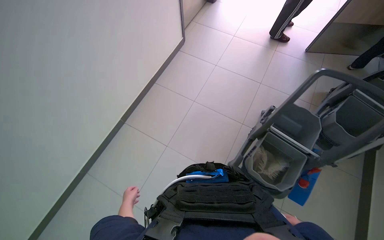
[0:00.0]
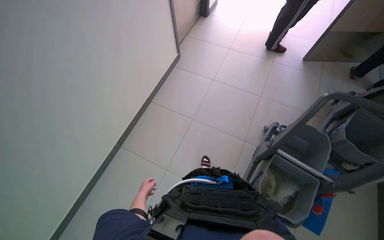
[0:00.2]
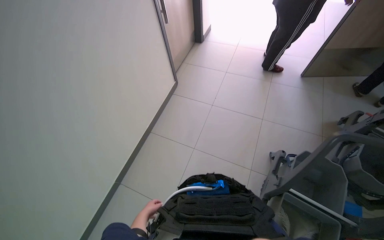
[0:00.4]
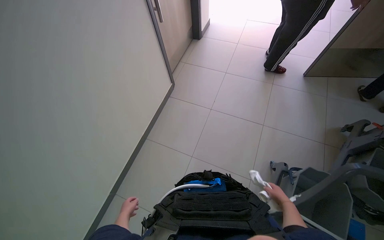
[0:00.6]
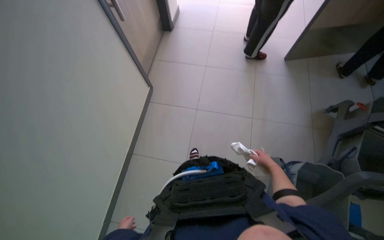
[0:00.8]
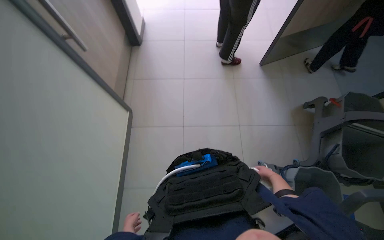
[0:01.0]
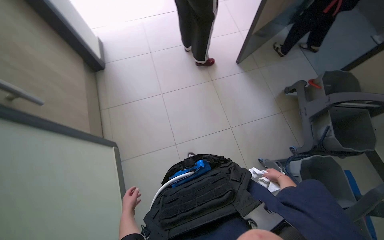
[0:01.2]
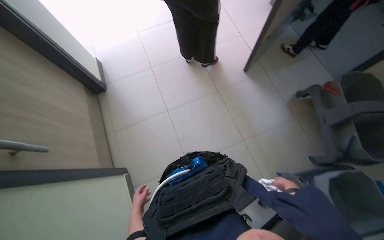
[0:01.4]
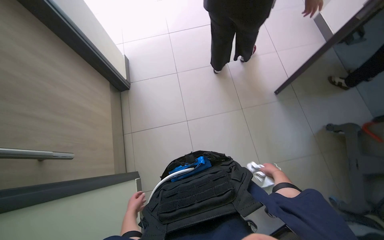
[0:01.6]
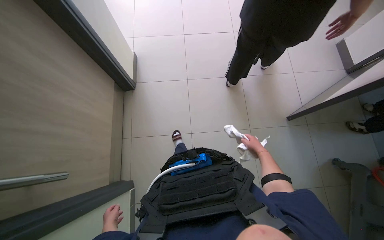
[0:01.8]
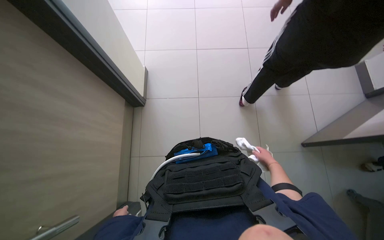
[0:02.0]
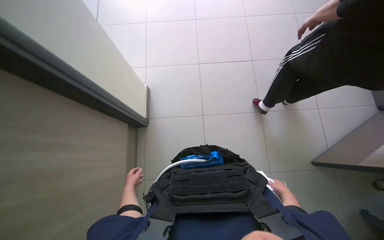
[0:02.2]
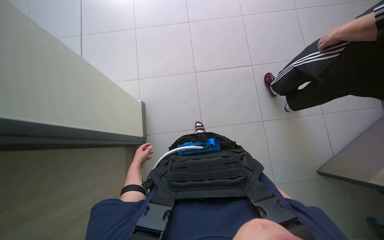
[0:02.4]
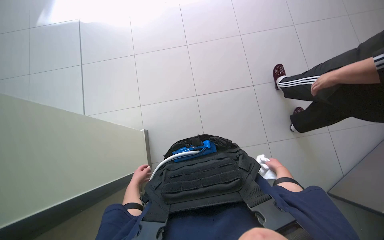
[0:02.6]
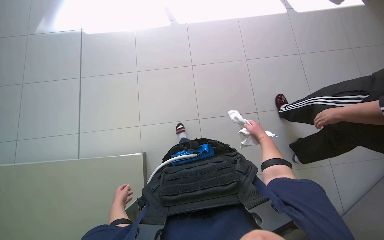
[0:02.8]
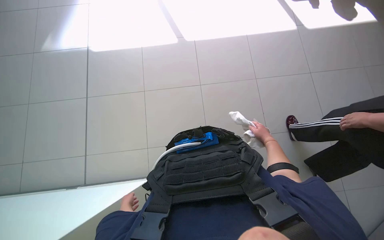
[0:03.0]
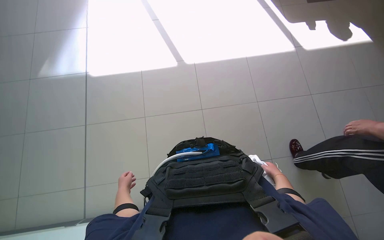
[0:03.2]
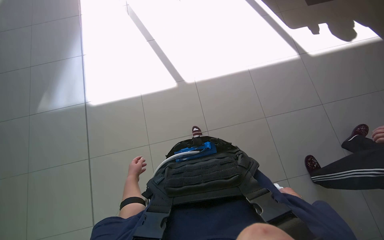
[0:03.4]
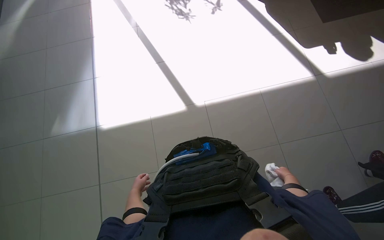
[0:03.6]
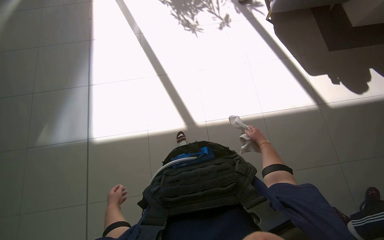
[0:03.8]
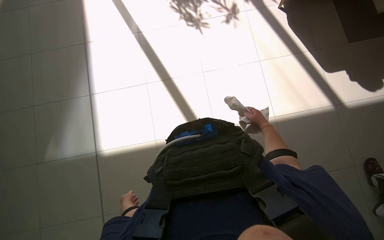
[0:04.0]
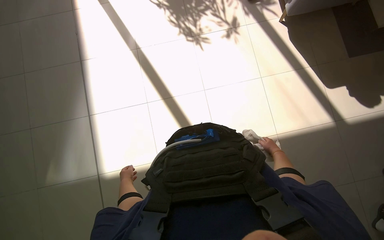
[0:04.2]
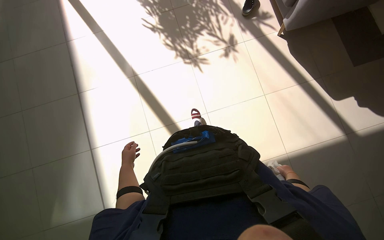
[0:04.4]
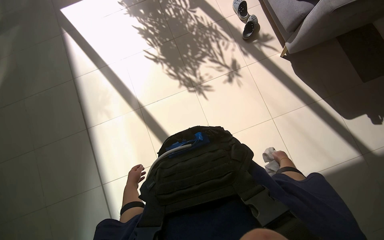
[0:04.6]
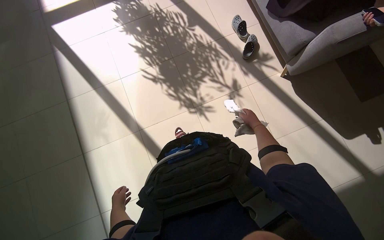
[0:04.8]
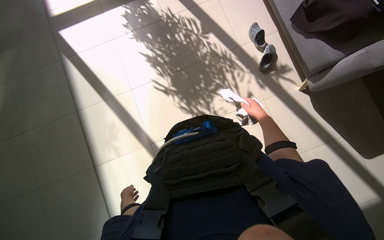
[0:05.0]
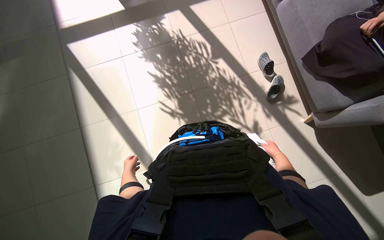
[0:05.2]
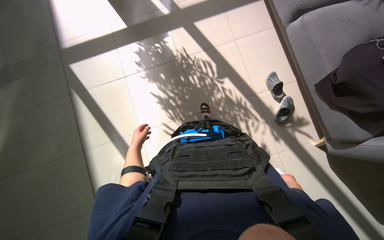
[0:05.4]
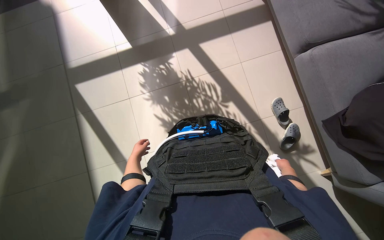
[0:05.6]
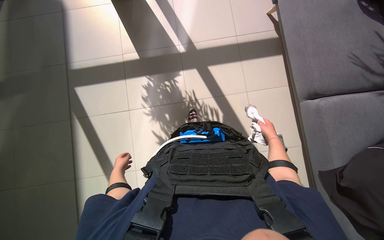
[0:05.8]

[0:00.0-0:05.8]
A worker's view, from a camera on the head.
Job: wiping surfaces.
The whole recording: Wiping brown panel. The worker wipes a brown panel with a white cloth.
0:00.0 to 0:01.4: The camera is carried approximately 1 m. The head turns to the right by approximately 45 degrees.
0:01.4 to 0:02.8: The left hand goes approximately 15 cm to the left, and reaches some 35 cm up the picture, then returns.
0:02.8 to 0:04.4: The camera is carried roughly 40 cm. The view tips upward by some 20 degrees.
0:04.4 to 0:05.8: The head travels about 2 m.

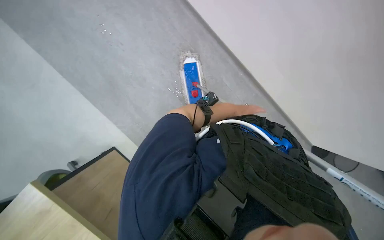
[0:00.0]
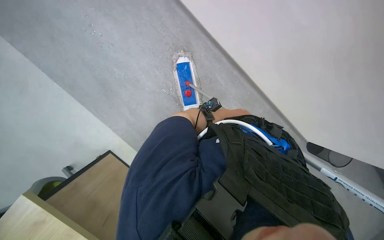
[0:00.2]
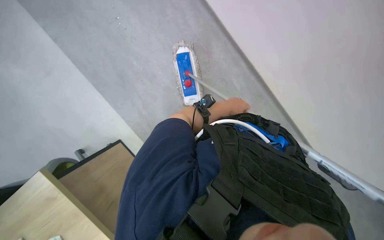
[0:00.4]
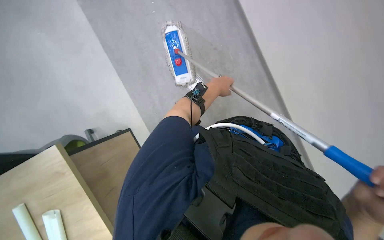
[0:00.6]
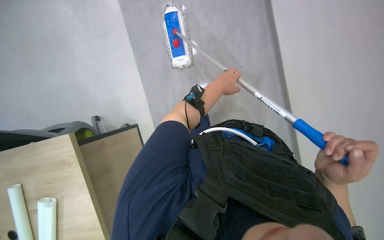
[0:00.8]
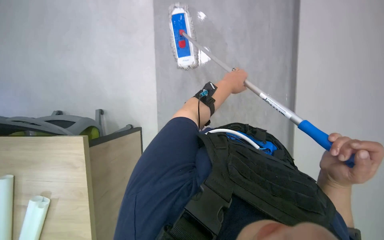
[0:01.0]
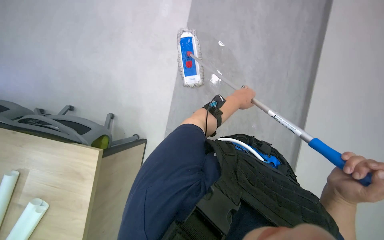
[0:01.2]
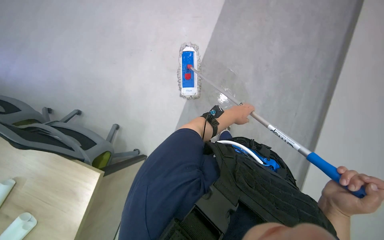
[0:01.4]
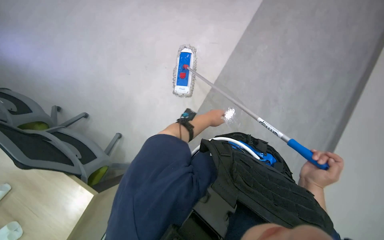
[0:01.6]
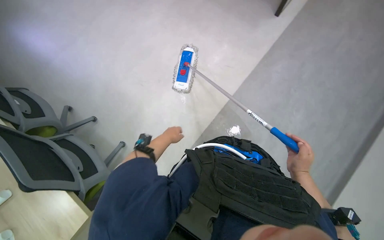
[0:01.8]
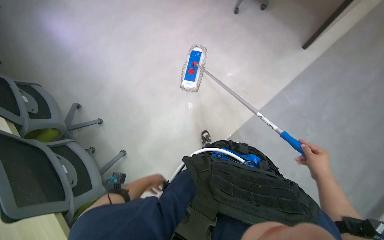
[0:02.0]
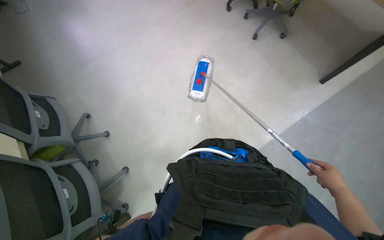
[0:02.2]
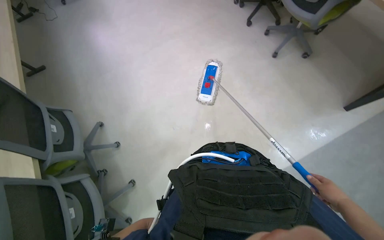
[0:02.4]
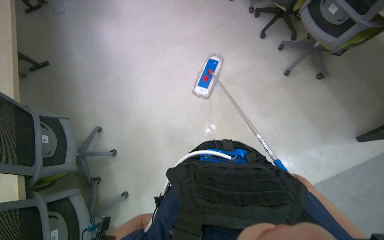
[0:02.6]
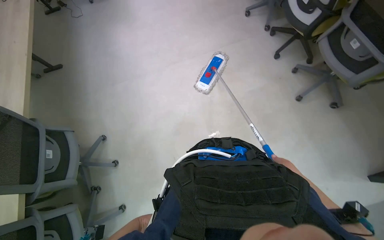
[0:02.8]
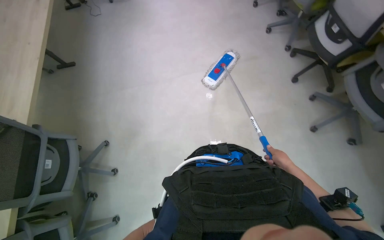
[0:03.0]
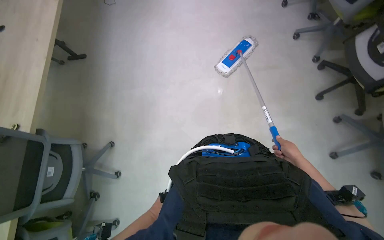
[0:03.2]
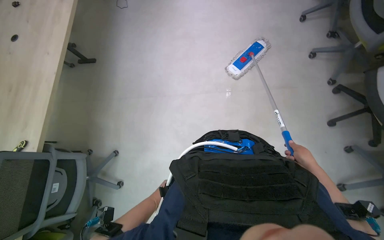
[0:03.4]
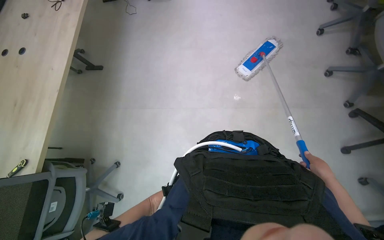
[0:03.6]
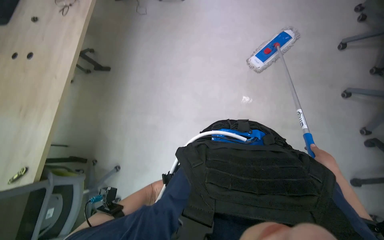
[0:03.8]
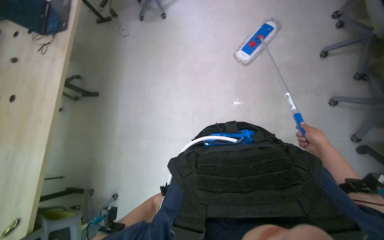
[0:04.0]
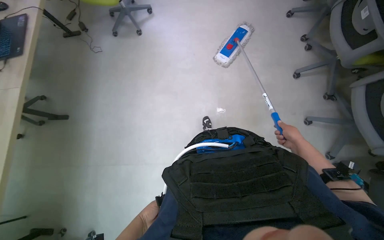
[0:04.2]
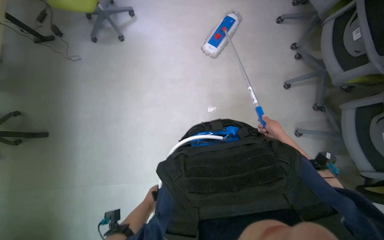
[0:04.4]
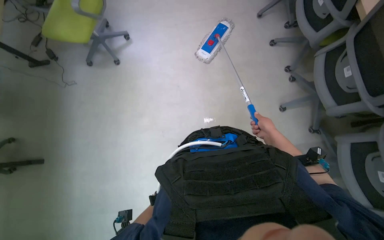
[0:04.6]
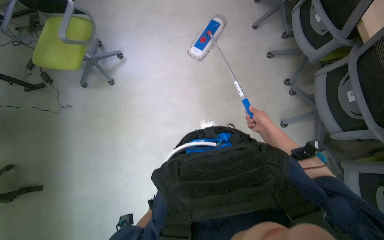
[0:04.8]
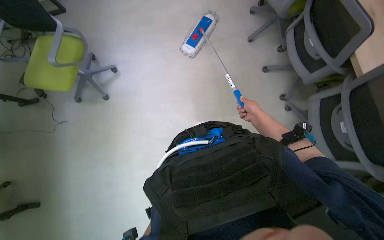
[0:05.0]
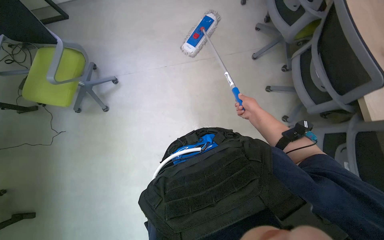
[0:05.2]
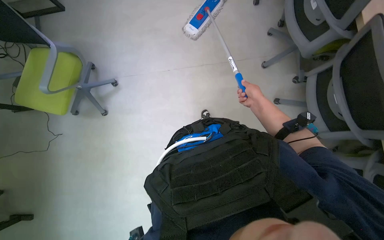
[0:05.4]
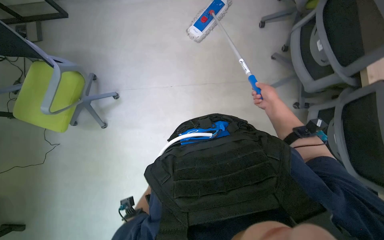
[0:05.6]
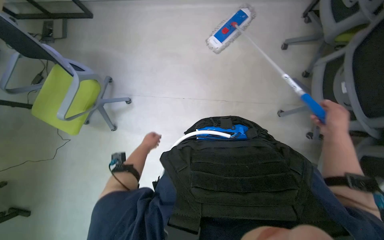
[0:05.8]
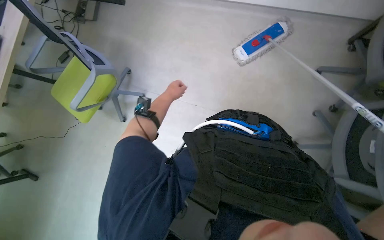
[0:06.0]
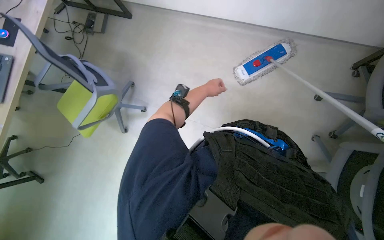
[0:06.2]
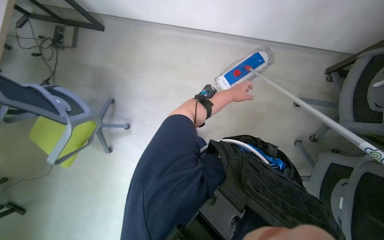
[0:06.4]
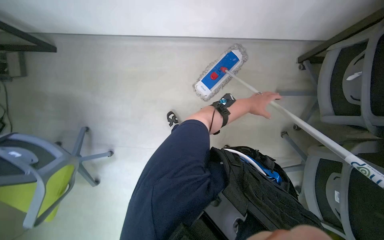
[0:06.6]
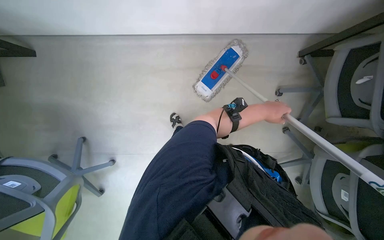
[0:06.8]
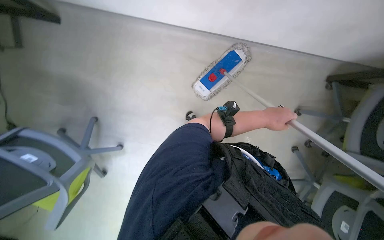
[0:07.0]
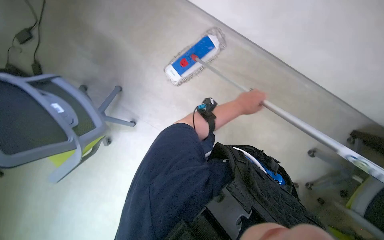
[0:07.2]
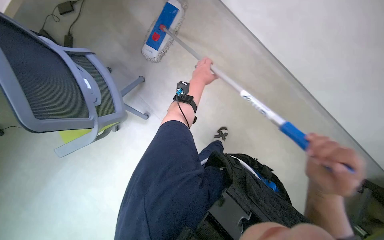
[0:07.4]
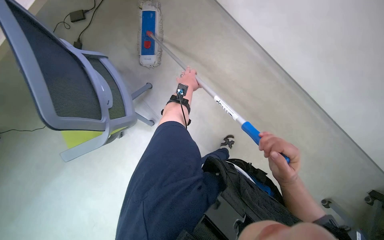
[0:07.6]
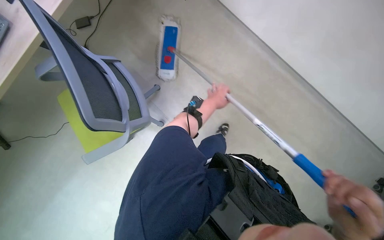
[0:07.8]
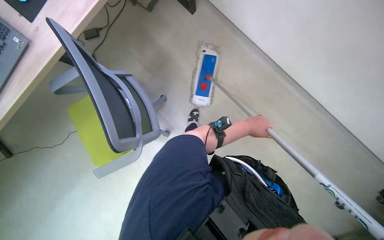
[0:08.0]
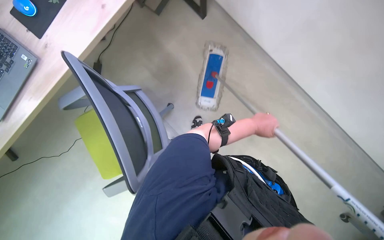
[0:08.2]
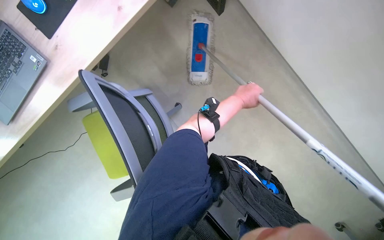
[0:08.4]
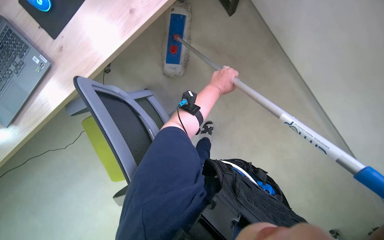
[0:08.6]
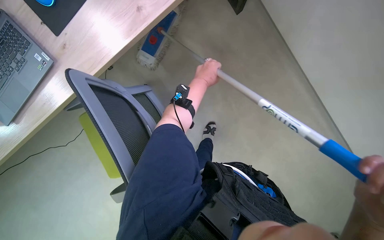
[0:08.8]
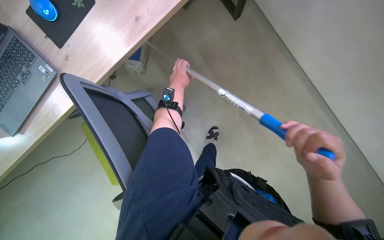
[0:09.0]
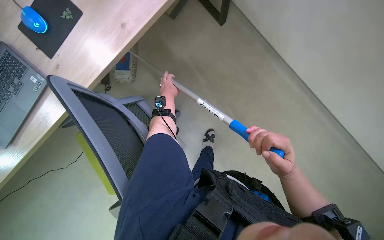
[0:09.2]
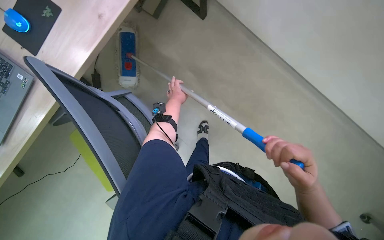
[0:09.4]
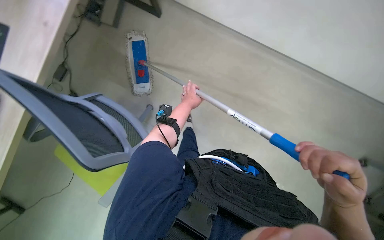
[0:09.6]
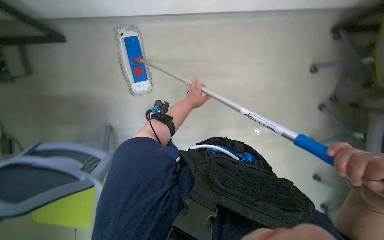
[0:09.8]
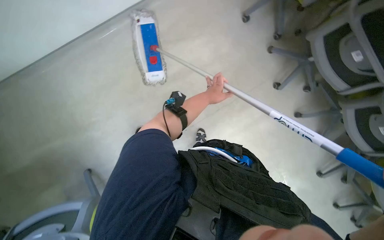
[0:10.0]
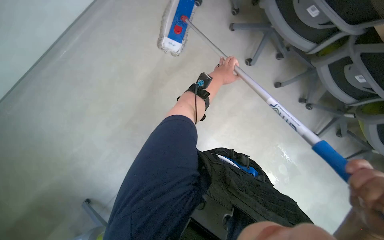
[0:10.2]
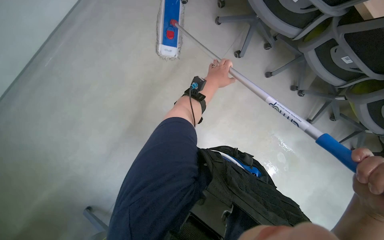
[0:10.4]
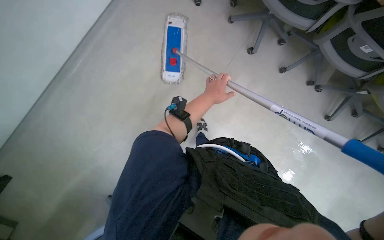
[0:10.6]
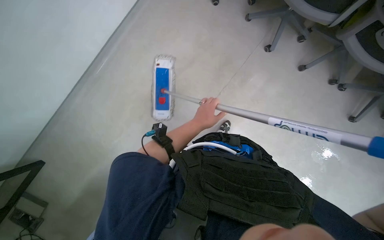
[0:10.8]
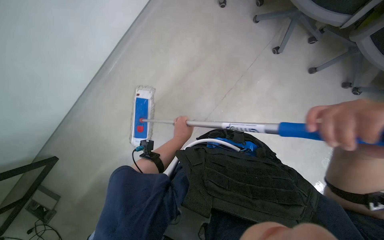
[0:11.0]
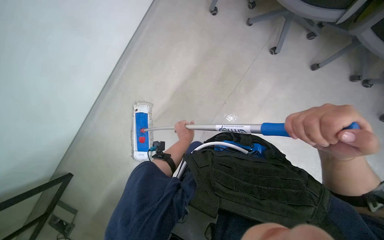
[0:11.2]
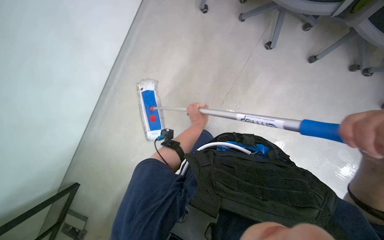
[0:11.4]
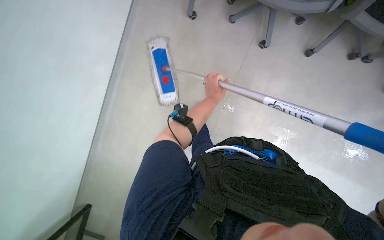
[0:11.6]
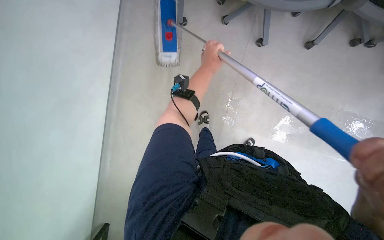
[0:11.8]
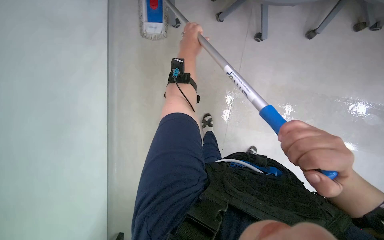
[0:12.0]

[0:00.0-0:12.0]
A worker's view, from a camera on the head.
Job: mopping floor.
The whole recording: Mopping office floor. The worker mops the office floor, moving chairs to access the area.
0:01.6 to 0:03.0: The head travels about 1 m. The wearer's head swings roughly 35 degrees to the left.
0:03.0 to 0:04.4: The wearer moves about 1.5 m.
0:04.4 to 0:06.0: The wearer moves roughly 1 m. The scene turns approximately 30 degrees clockwise in the picture.
0:06.0 to 0:07.6: The camera is carried approximately 80 cm. The view tilts roughly 15 degrees downward.
0:07.6 to 0:09.0: The left hand goes to the right and returns, some 15 cm each way.
0:09.0 to 0:10.4: The left hand goes about 20 cm to the right.
0:10.4 to 0:12.0: The camera is aimed roughly 20 degrees further to the left. The left hand is displaced to the left by roughly 10 cm, and reaches about 20 cm down the picture, then returns.

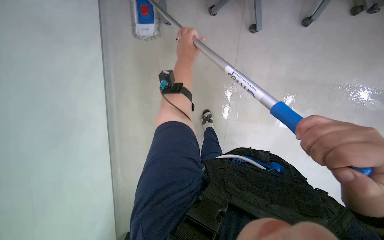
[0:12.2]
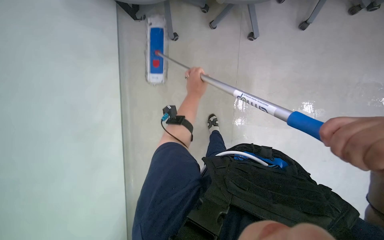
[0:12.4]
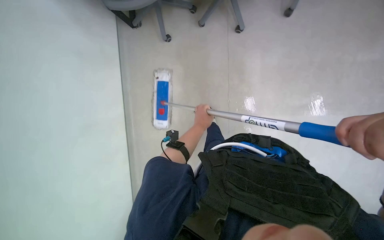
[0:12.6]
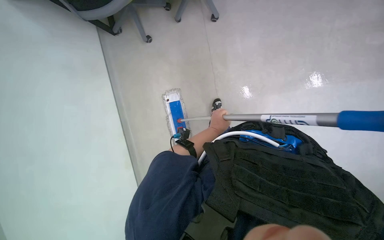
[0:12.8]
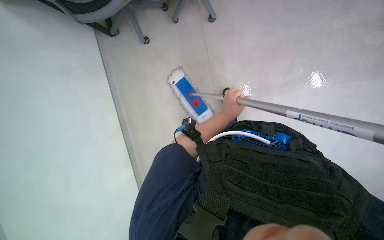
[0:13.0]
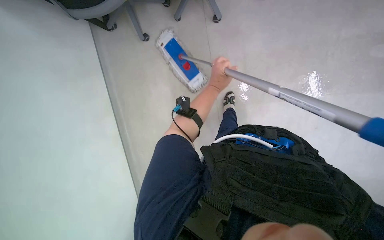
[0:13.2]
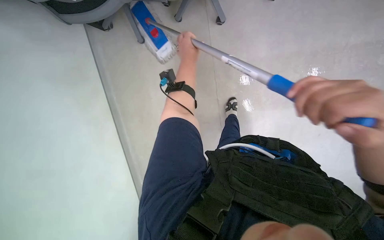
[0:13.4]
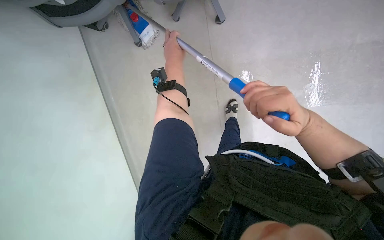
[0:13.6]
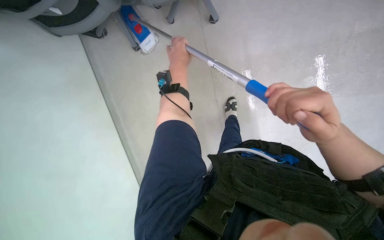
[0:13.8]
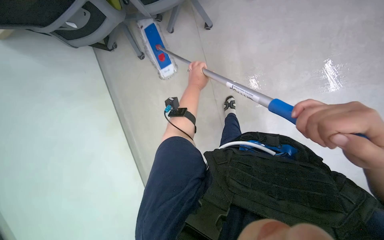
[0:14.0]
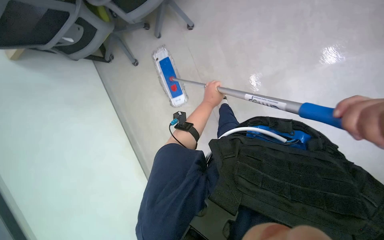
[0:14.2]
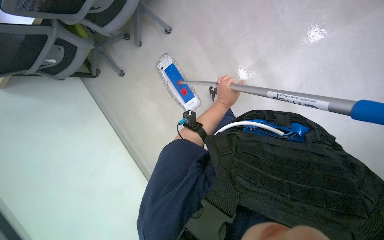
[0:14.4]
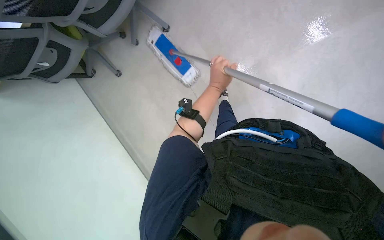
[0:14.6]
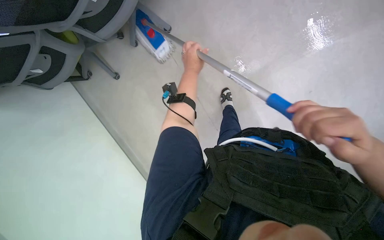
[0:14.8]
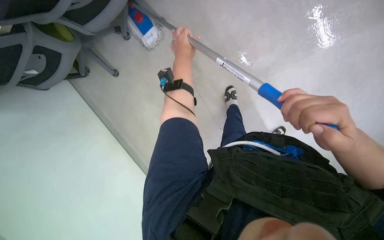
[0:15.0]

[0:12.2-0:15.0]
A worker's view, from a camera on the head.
Job: mopping floor.
The whole recording: Mopping office floor. The worker mops the office floor, moving chairs to access the area.
0:13.6 to 0:15.0: The left hand travels down the picture and back again, approximately 15 cm each way.
